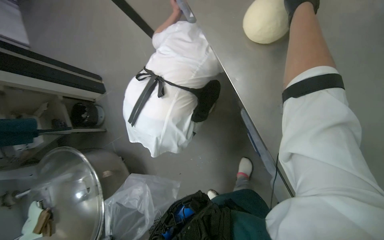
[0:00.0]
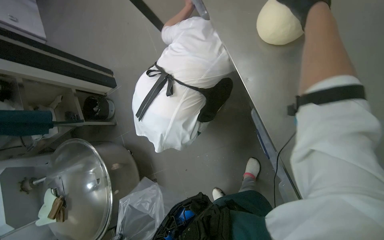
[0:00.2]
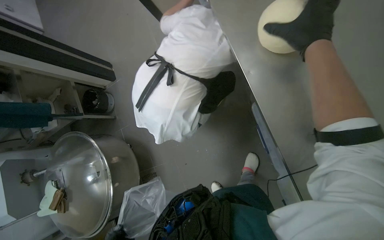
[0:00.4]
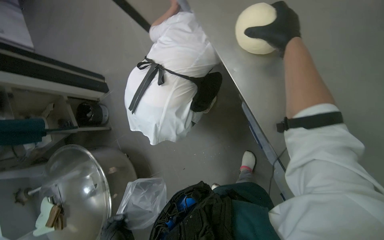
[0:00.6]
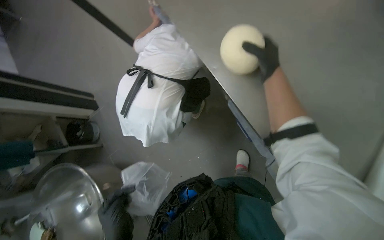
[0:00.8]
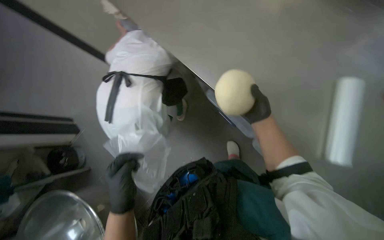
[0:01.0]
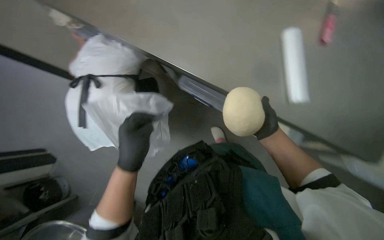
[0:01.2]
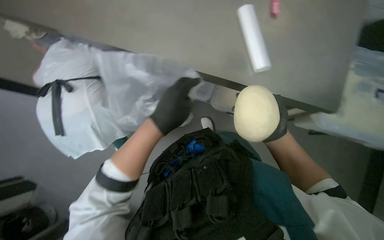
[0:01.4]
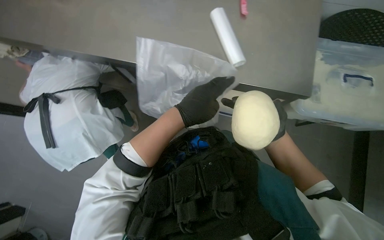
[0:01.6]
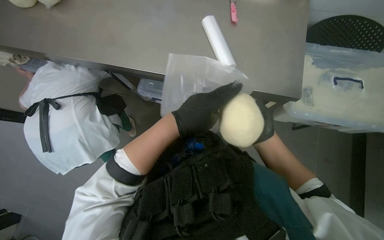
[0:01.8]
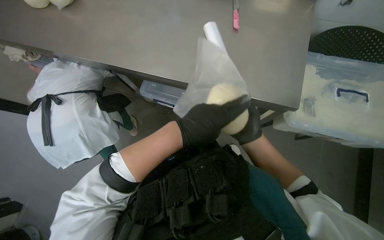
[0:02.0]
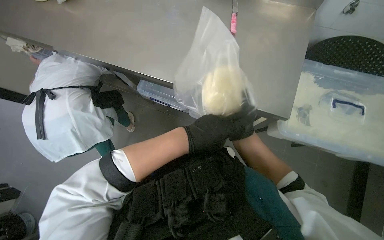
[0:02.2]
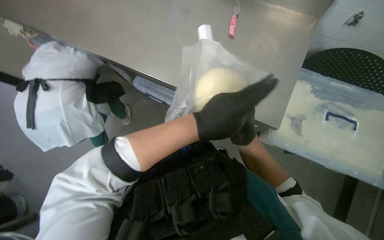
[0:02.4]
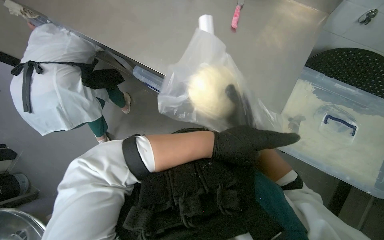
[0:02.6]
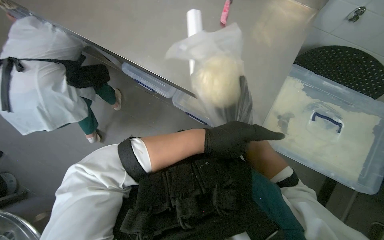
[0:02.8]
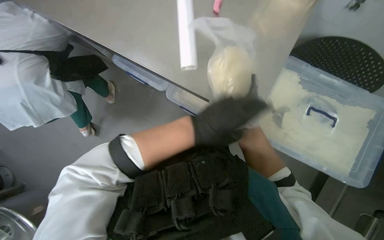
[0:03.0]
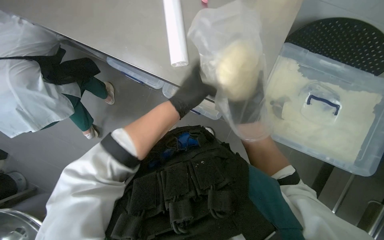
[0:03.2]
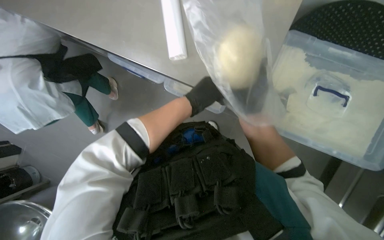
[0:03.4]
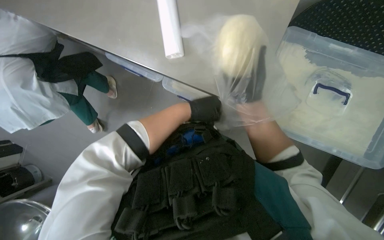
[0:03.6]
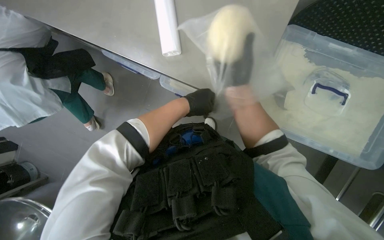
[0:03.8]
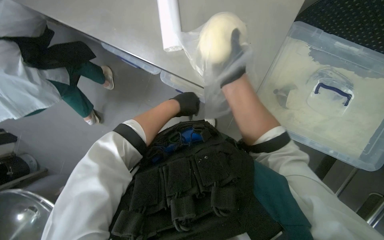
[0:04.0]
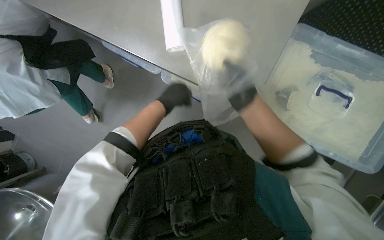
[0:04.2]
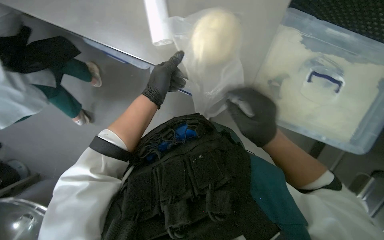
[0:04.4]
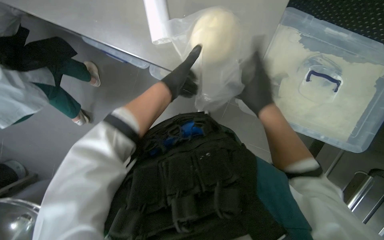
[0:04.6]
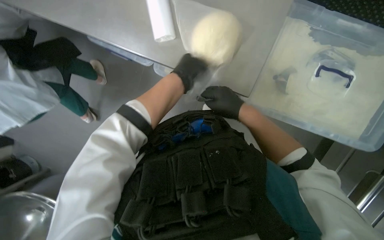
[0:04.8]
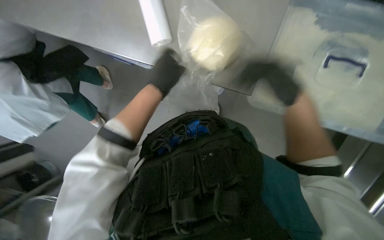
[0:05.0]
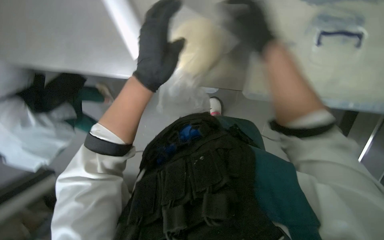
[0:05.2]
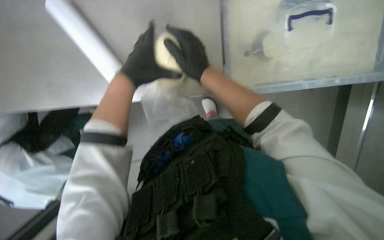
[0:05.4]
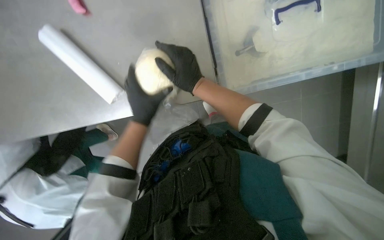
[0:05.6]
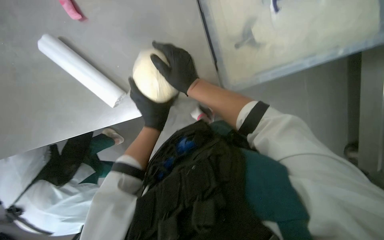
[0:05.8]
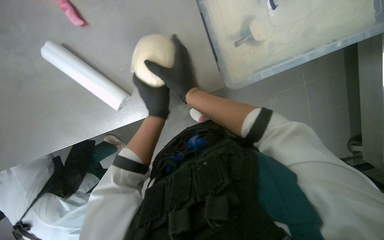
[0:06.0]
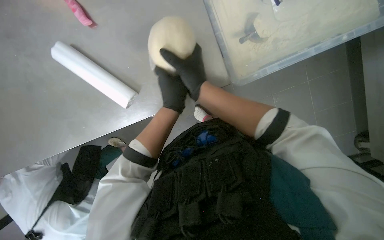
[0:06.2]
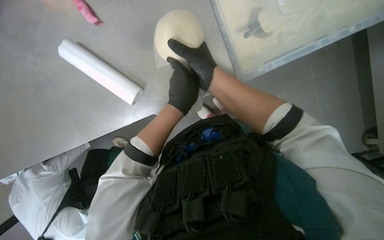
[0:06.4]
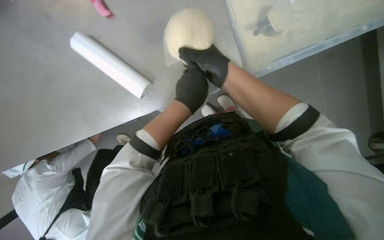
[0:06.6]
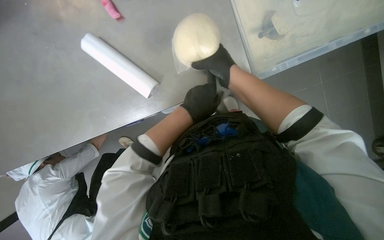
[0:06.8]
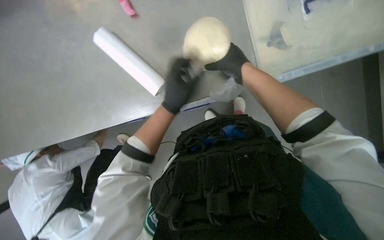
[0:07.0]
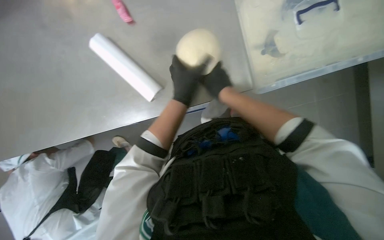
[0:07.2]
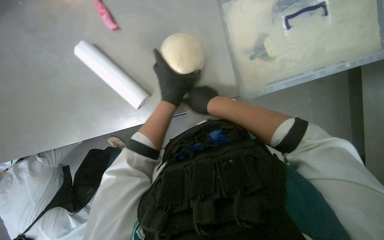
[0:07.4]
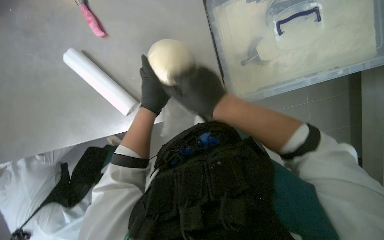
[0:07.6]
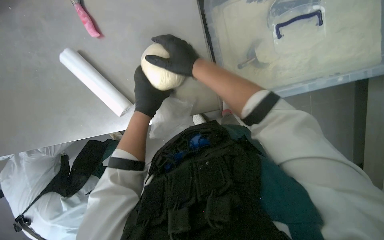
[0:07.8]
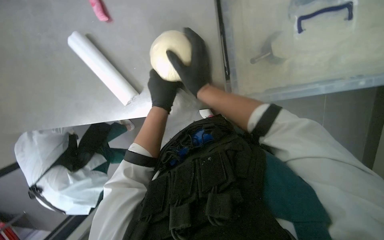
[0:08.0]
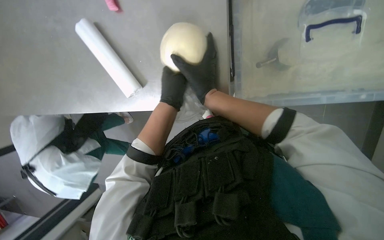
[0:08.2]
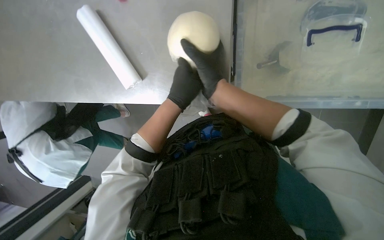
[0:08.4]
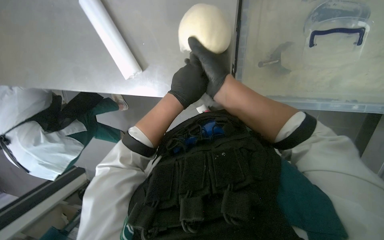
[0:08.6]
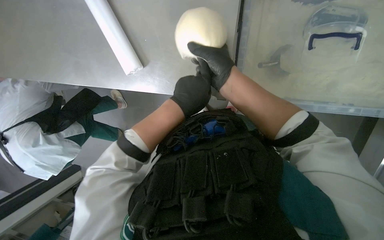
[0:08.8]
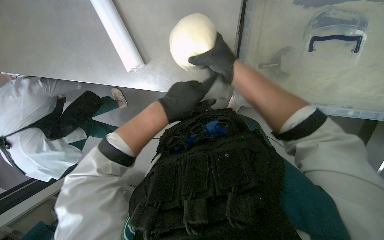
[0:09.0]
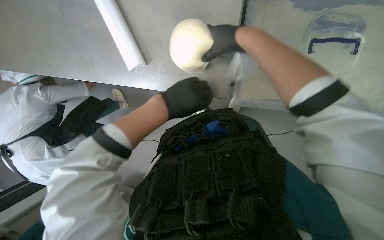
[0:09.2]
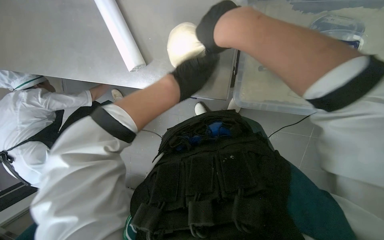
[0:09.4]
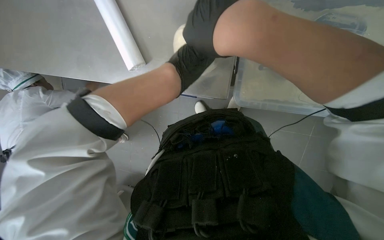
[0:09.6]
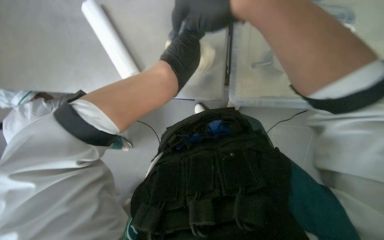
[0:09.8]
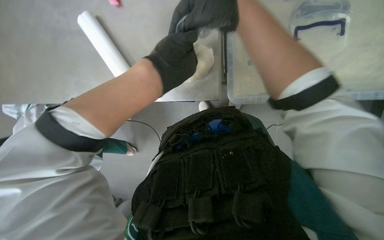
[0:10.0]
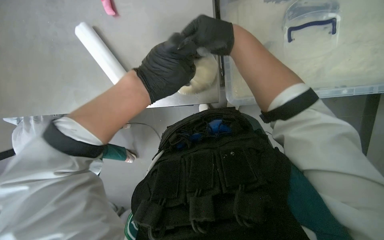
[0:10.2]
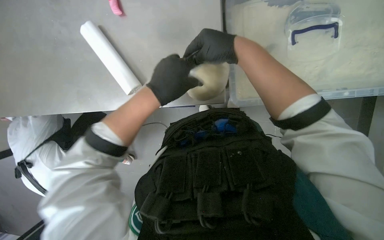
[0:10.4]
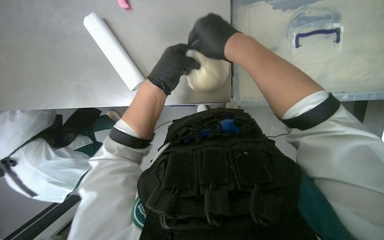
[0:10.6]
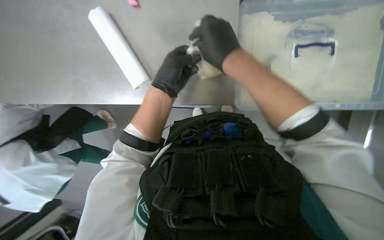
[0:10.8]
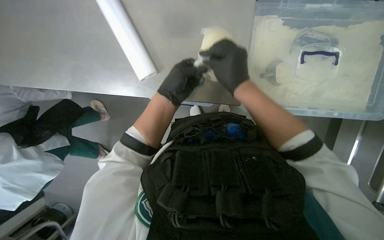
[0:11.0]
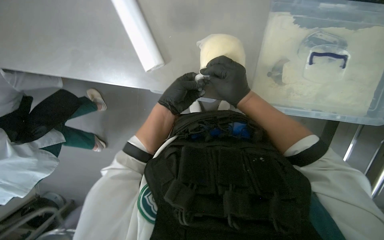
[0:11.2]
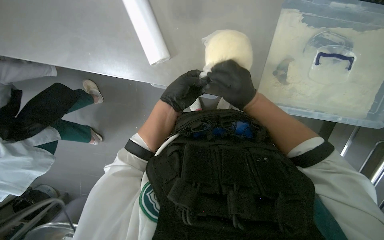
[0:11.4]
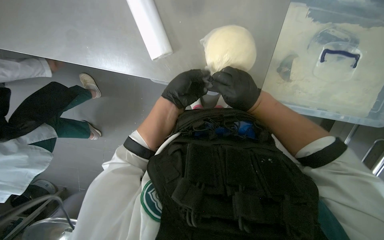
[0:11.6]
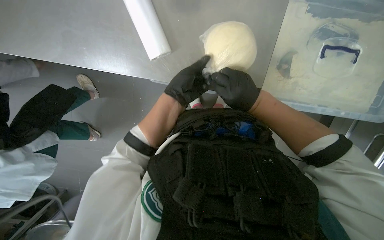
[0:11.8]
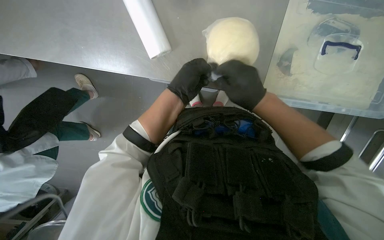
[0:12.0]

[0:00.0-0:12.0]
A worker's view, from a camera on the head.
Job: preparing food.
The whole recording: Wrapping dough in plastic. The worker tears off plastic wrap and wraps a ball of dough.
0:00.0 to 0:01.6: The wearer looks about 55 degrees further to the right. The view tilts approximately 15 degrees upward.
0:04.4 to 0:06.0: The scene rotates counterclockwise by approximately 40 degrees.
0:06.0 to 0:07.6: The wearer looks about 10 degrees further upward. The right hand is displaced down the picture by about 10 cm.
0:07.6 to 0:09.0: The right hand moves up the picture, some 10 cm.
0:10.4 to 0:12.0: The left hand moves farther from the camera, approximately 10 cm; the right hand goes some 10 cm down the picture.

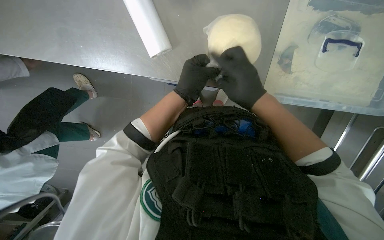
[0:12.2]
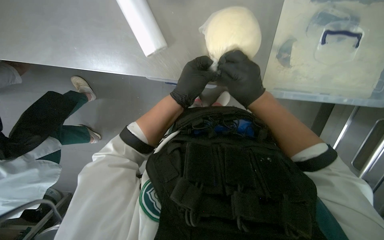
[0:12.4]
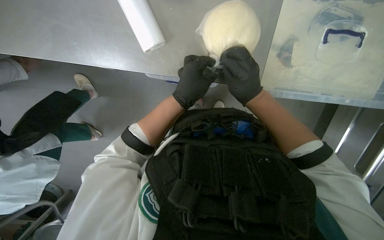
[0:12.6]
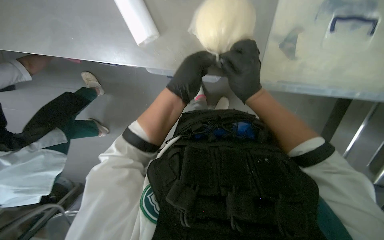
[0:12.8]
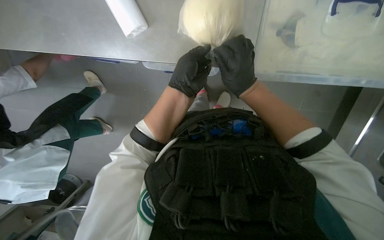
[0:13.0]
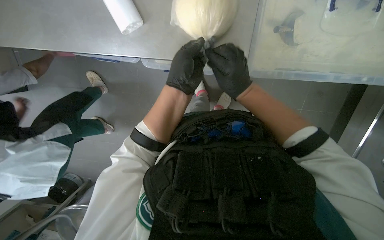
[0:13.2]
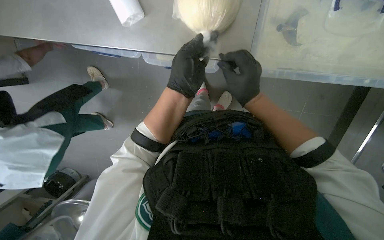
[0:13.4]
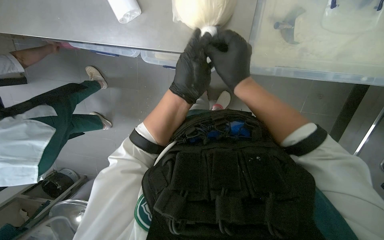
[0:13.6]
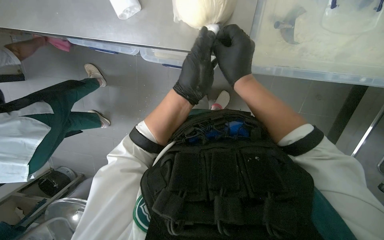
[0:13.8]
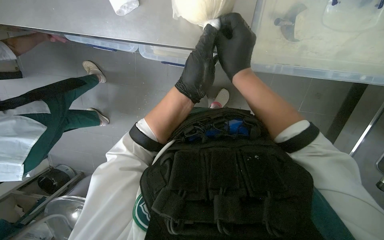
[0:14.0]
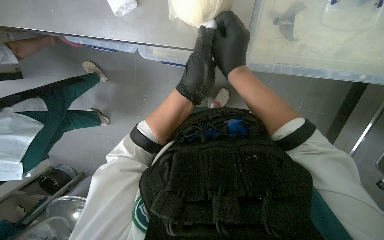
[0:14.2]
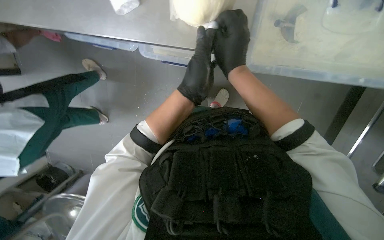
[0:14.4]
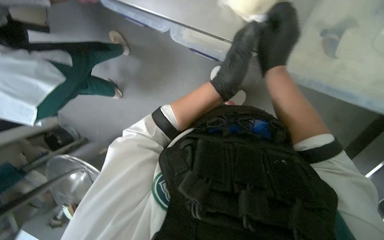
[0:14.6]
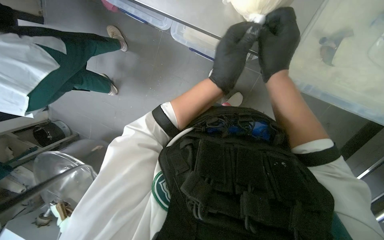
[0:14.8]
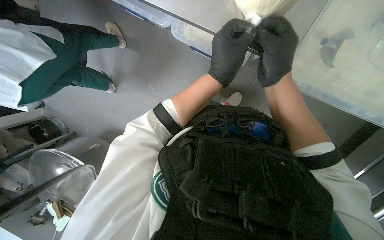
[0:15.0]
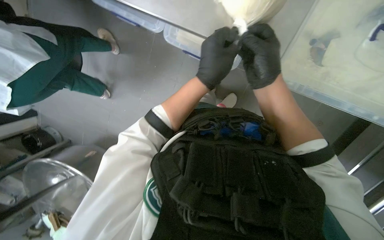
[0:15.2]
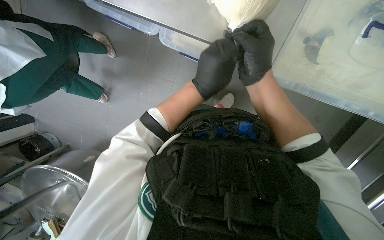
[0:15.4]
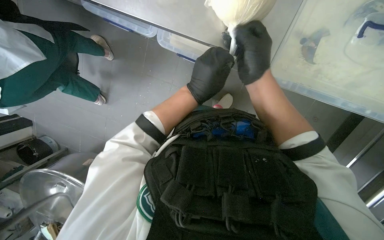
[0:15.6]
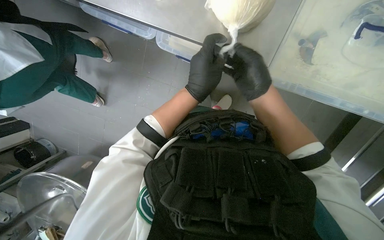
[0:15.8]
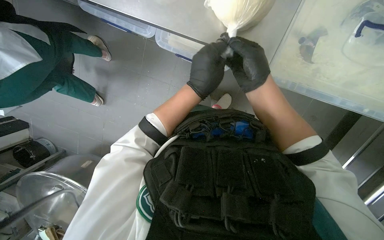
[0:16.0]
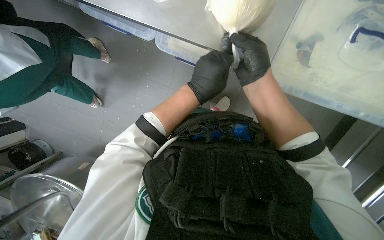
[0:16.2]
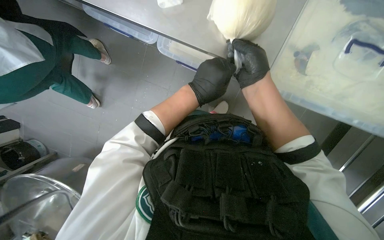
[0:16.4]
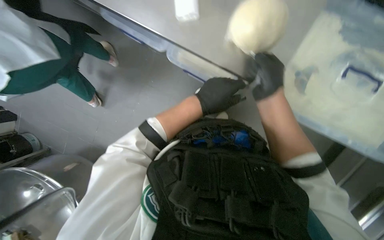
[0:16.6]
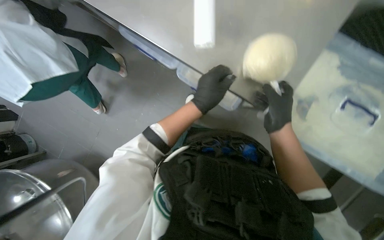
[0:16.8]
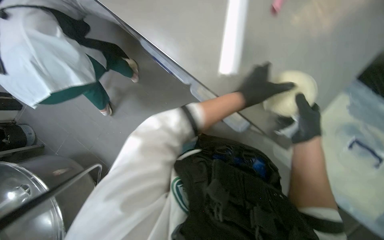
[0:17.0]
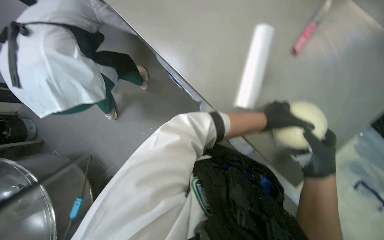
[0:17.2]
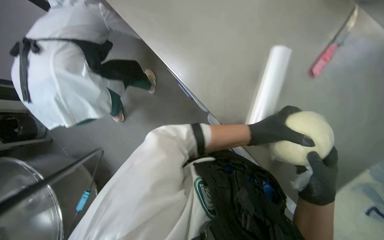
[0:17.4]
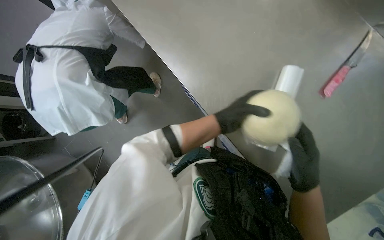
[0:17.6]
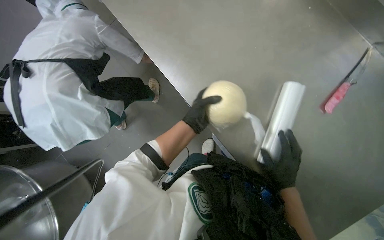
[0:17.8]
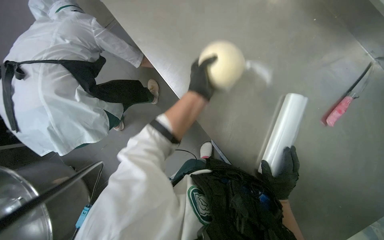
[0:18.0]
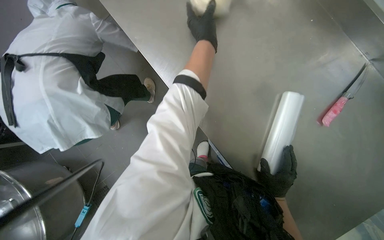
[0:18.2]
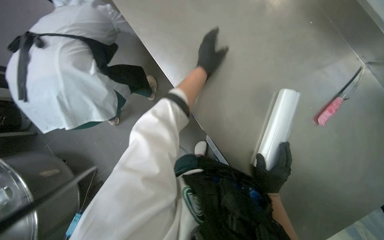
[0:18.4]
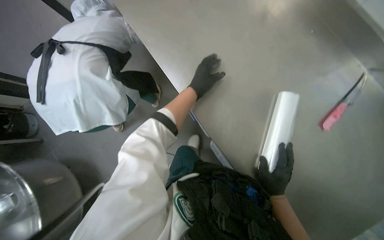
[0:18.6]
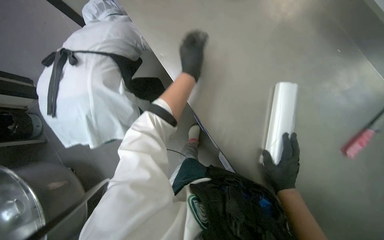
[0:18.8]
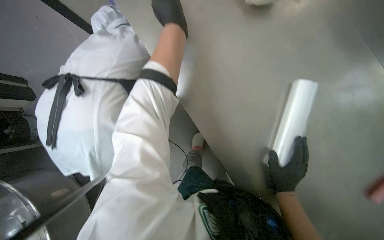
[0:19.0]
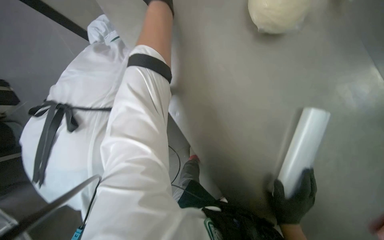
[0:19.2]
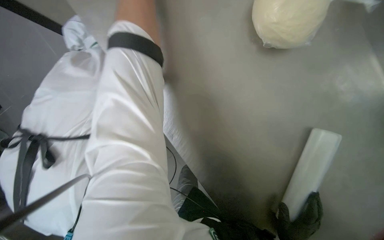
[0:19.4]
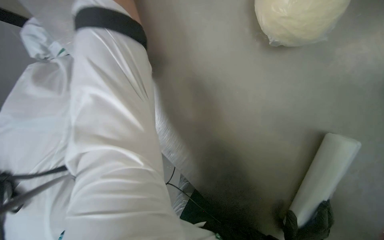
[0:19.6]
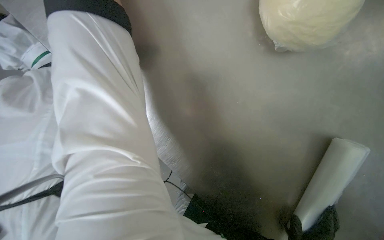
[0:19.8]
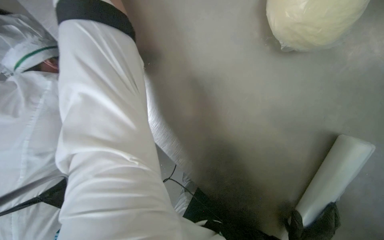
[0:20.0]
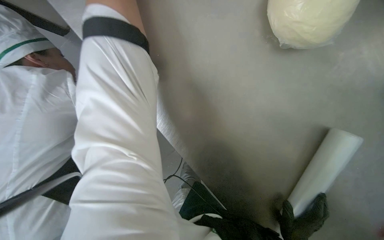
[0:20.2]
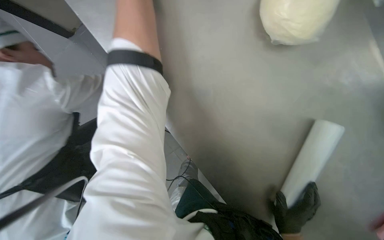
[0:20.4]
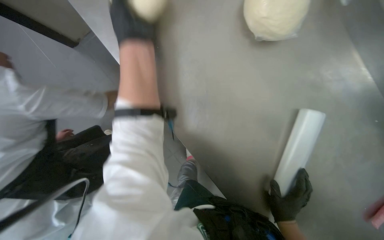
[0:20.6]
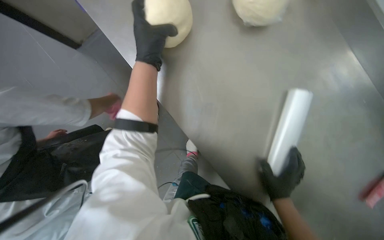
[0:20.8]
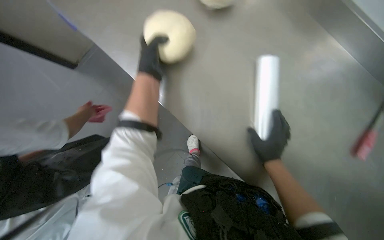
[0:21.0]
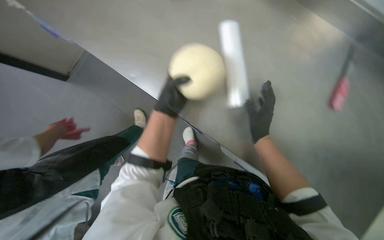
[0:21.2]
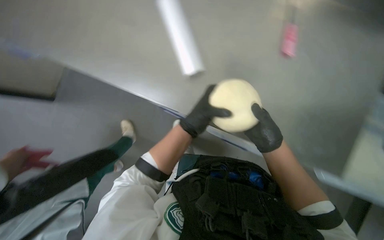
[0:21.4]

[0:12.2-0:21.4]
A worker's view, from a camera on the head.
Job: preparing food.
The whole recording: Wrapping dough in plastic. The worker tears off plastic wrap and wraps a ball of dough.
0:12.2 to 0:13.8: The hands make small movements and keep their place.
0:15.2 to 0:16.8: The view tilts some 15 degrees upward.
0:16.8 to 0:18.4: The camera pitches upward, by roughly 15 degrees. The left hand shifts some 35 cm up the picture.
0:18.4 to 0:19.8: The camera is carried approximately 50 cm.
